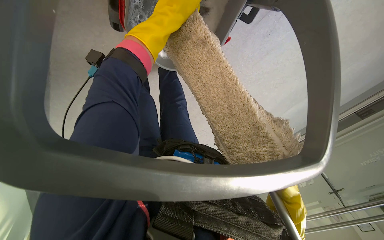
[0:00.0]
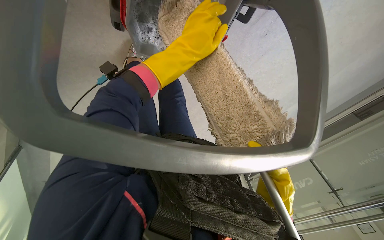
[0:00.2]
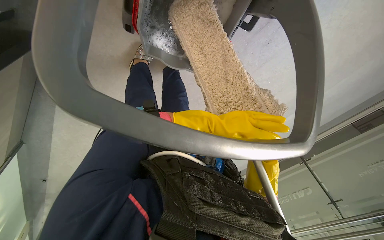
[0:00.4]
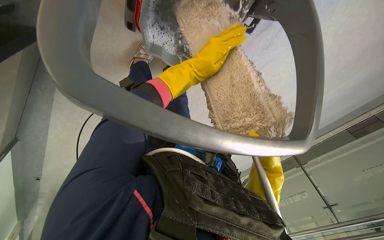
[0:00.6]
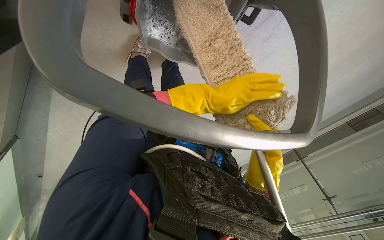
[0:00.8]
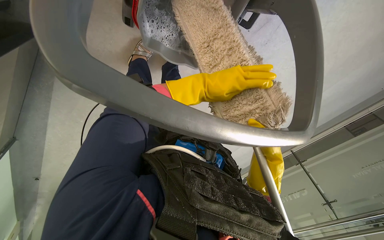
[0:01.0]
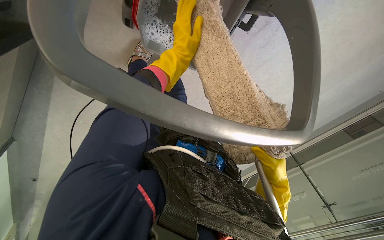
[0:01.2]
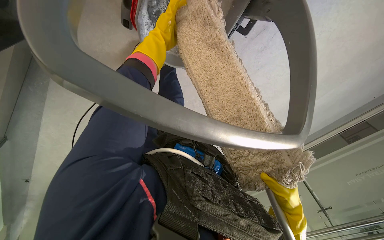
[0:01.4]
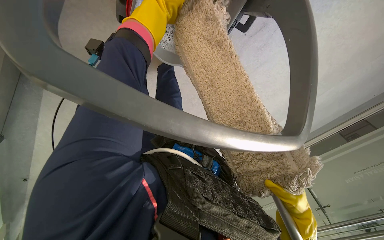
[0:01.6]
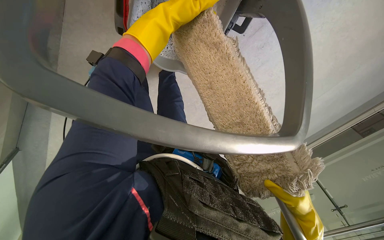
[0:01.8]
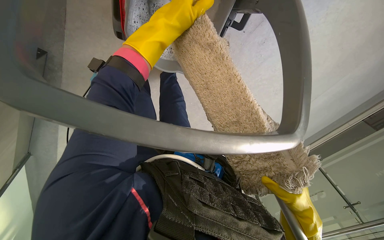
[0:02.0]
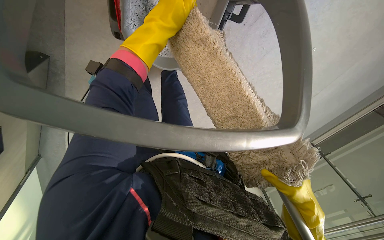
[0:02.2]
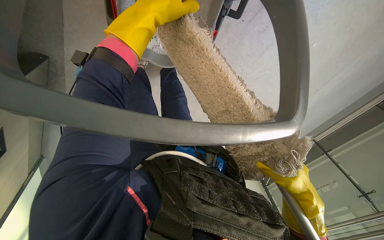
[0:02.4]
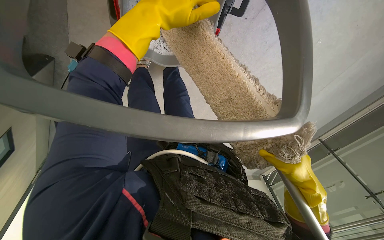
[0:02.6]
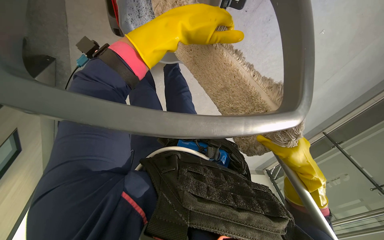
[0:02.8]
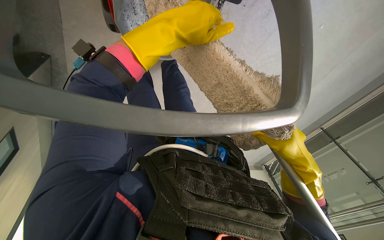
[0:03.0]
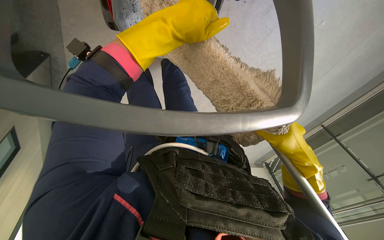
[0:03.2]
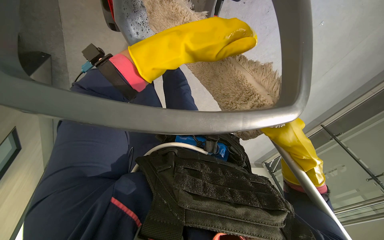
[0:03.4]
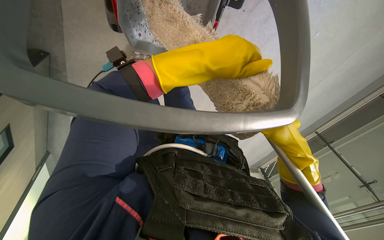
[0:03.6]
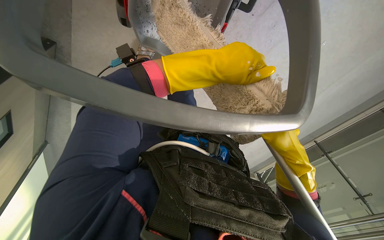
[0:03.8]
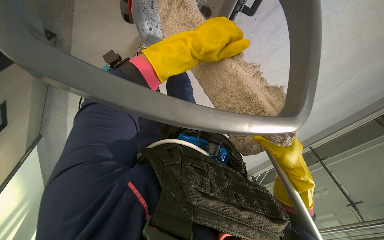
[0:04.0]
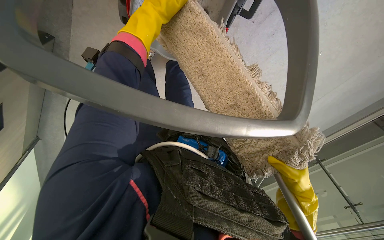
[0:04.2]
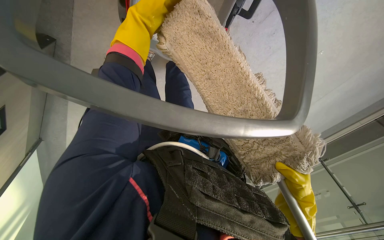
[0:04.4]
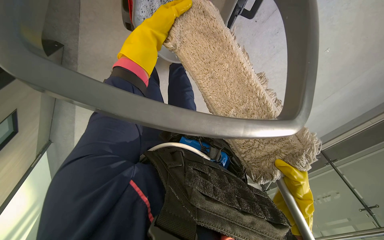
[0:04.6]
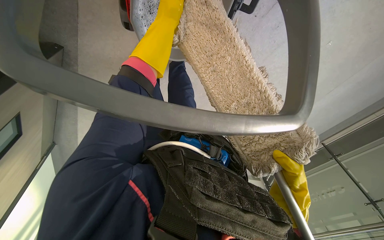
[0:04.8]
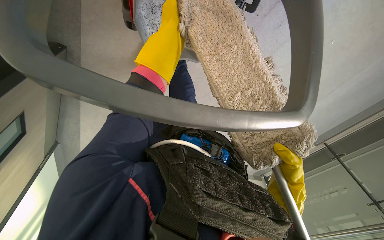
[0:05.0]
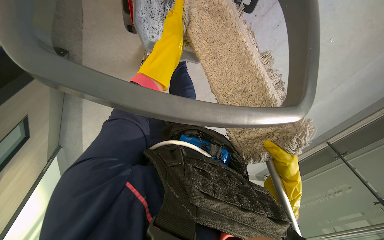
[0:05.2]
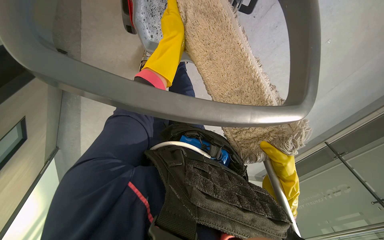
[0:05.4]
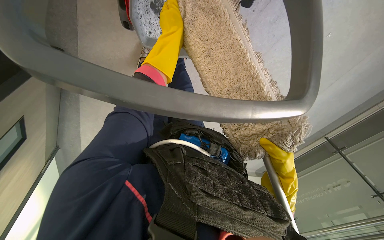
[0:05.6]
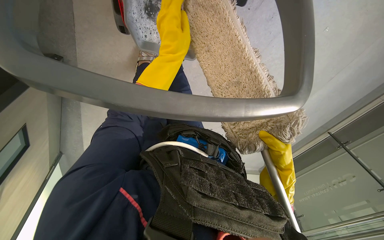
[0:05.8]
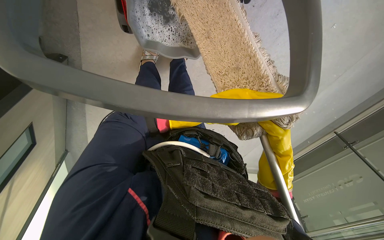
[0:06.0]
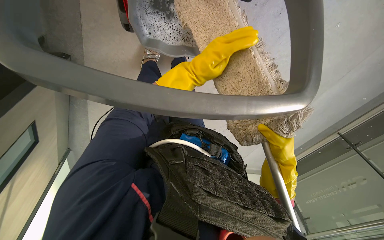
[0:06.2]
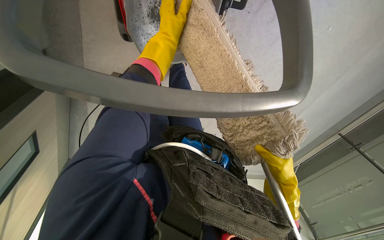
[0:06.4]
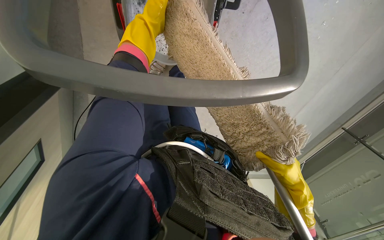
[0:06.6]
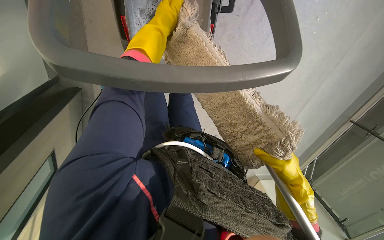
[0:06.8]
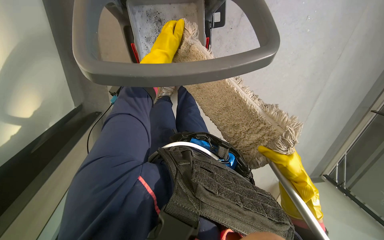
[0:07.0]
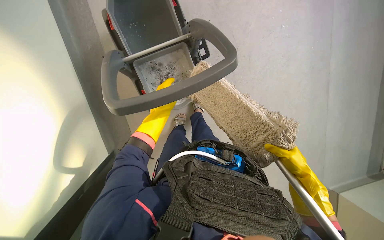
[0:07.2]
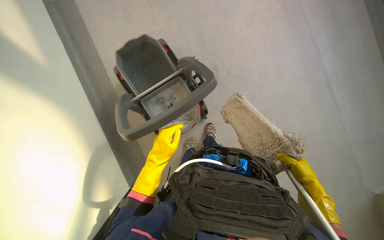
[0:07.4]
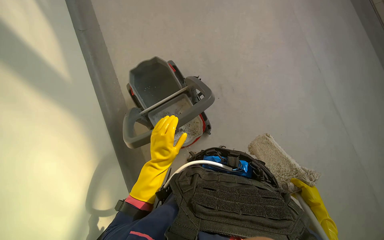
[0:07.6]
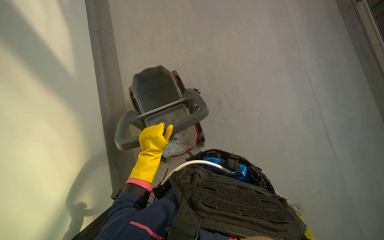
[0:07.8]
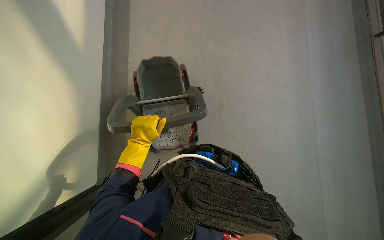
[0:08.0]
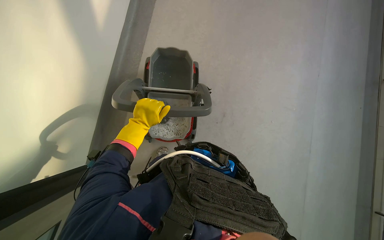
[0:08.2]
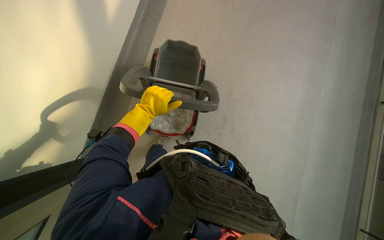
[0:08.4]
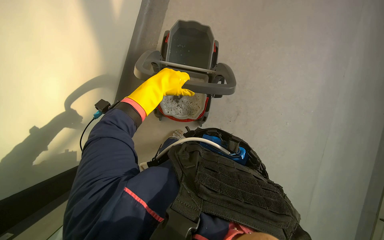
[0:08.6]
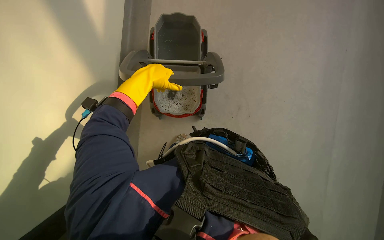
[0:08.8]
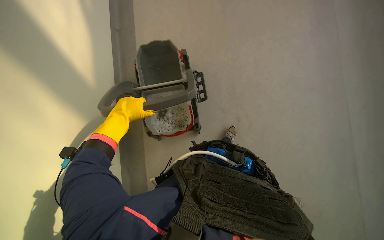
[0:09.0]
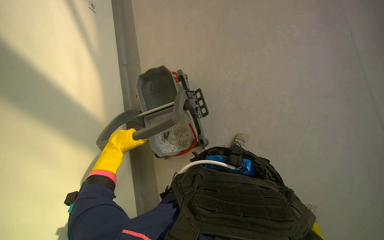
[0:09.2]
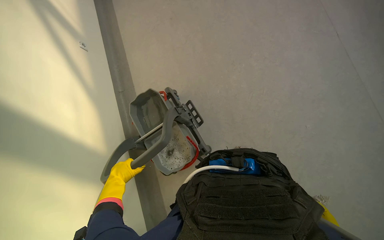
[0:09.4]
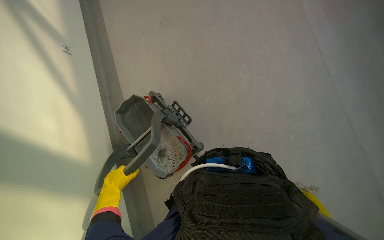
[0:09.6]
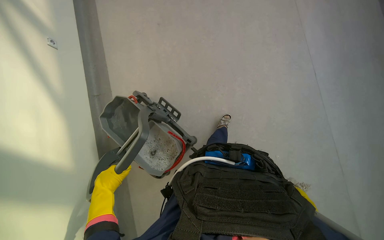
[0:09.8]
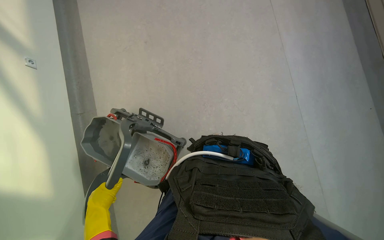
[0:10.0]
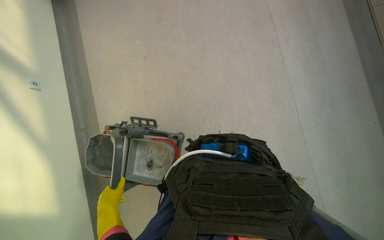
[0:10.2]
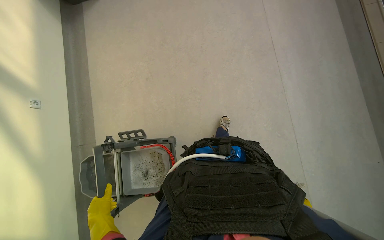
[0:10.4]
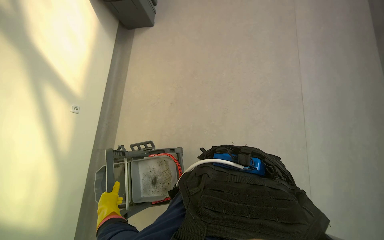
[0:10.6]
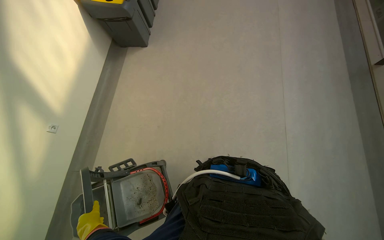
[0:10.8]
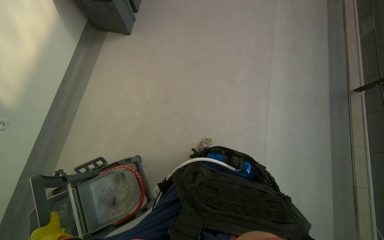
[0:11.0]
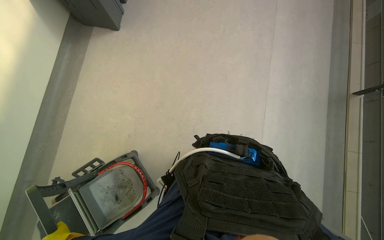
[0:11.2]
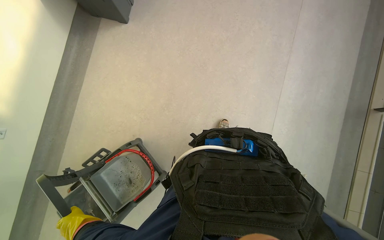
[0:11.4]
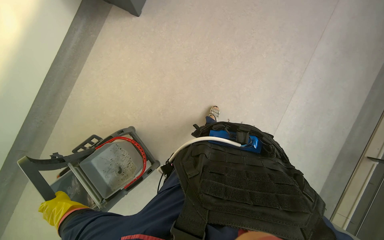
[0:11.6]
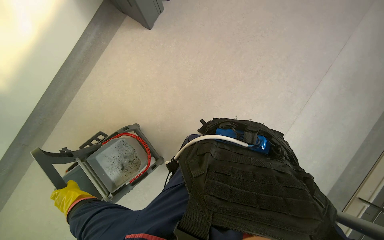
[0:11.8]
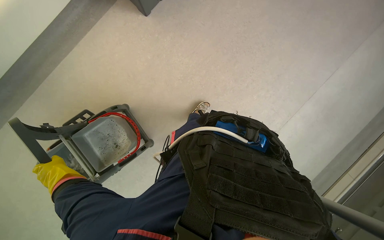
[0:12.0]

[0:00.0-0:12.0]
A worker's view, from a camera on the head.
Job: mopping floor.
The whole recording: Mopping floor. The worker mops the floor with a long-handled mop, periodically wringing it out.
0:00.0 to 0:01.6: The left hand goes farther from the camera and returns, about 25 cm each way.
0:01.6 to 0:03.0: The left hand heads to the right and down the picture, covering about 20 cm.
0:03.0 to 0:04.4: The left hand heads to the left and up the picture, covering approximately 15 cm. The right hand shifts approximately 25 cm down the picture, to the right and farther from the camera.
0:04.4 to 0:06.0: The left hand goes nearer and farther, roughly 30 cm each way, reversing 2 times. The right hand heads up the picture, covering about 10 cm, and reaches approximately 10 cm nearer to the camera, then returns.
0:06.0 to 0:07.6: The view tilts roughly 15 degrees upward. The right hand shifts roughly 15 cm down the picture.
0:07.6 to 0:09.0: The left hand moves up the picture, approximately 15 cm.
0:09.0 to 0:10.4: The camera travels roughly 50 cm. The wearer looks some 20 degrees further upward.
0:10.4 to 0:12.0: The camera is carried roughly 1 m. The scene turns some 50 degrees clockwise in the picture.

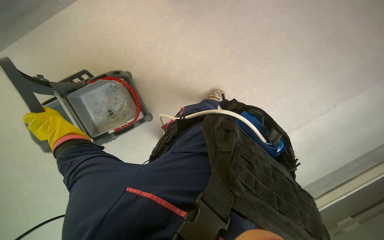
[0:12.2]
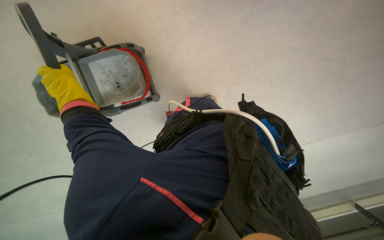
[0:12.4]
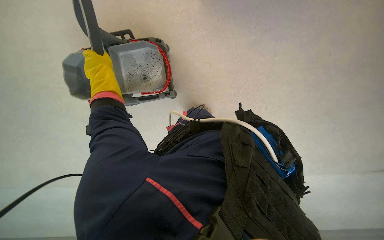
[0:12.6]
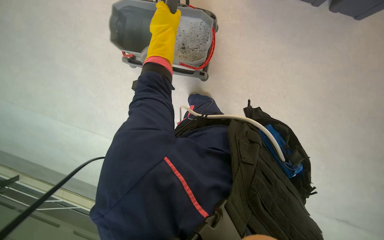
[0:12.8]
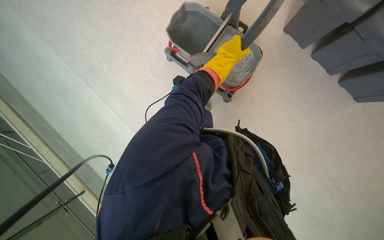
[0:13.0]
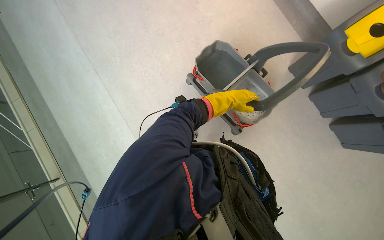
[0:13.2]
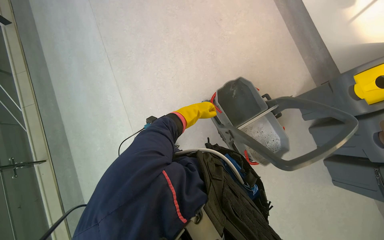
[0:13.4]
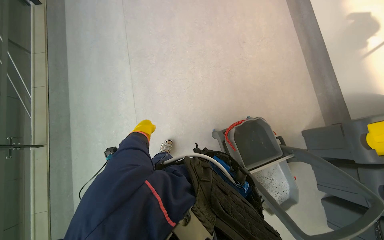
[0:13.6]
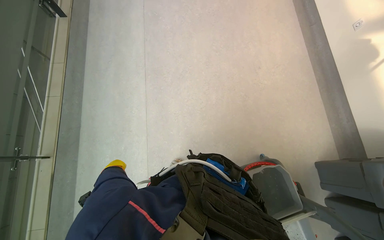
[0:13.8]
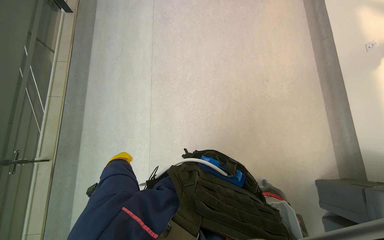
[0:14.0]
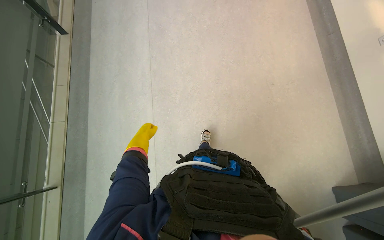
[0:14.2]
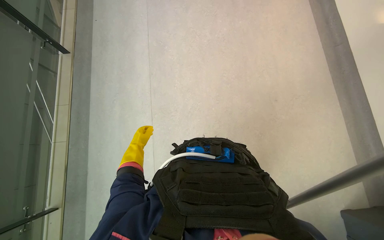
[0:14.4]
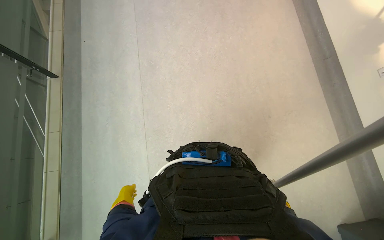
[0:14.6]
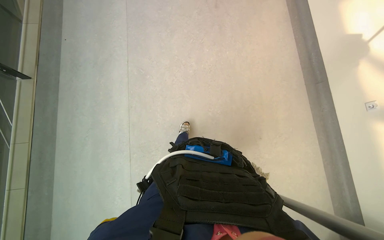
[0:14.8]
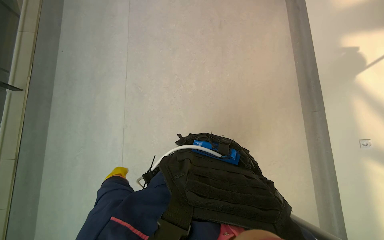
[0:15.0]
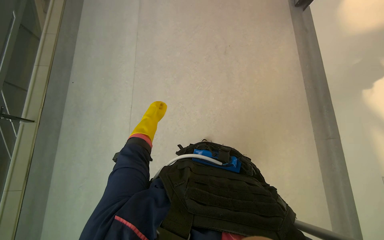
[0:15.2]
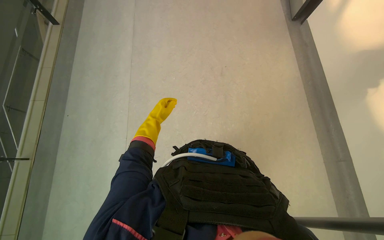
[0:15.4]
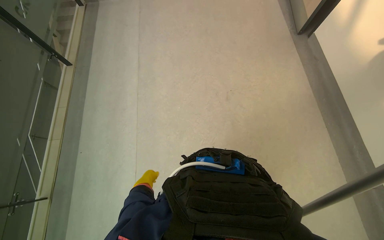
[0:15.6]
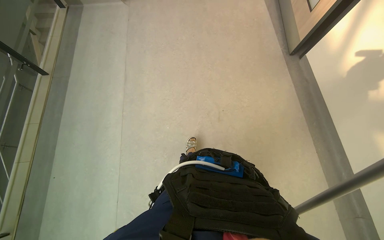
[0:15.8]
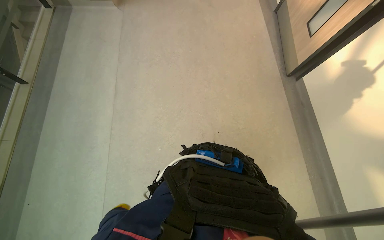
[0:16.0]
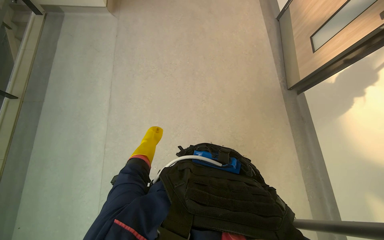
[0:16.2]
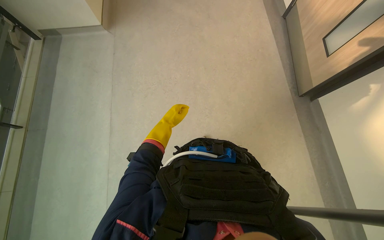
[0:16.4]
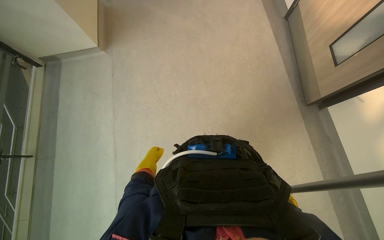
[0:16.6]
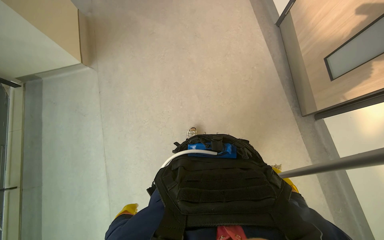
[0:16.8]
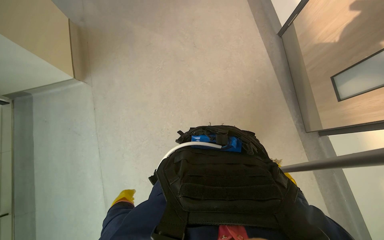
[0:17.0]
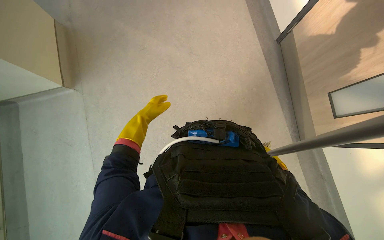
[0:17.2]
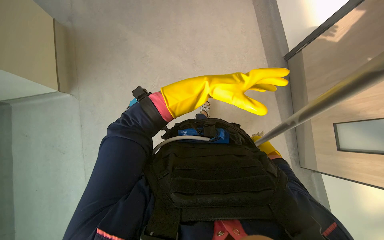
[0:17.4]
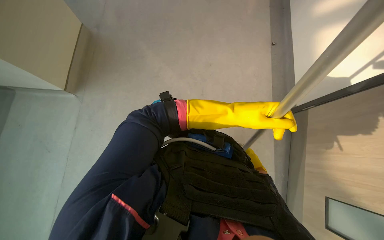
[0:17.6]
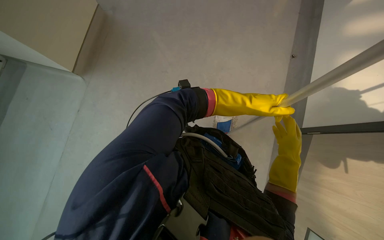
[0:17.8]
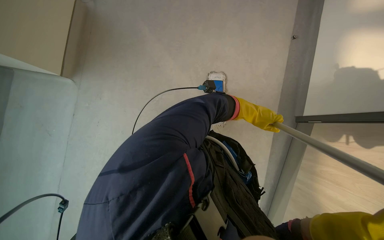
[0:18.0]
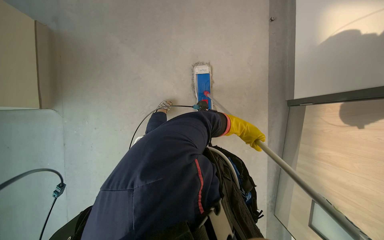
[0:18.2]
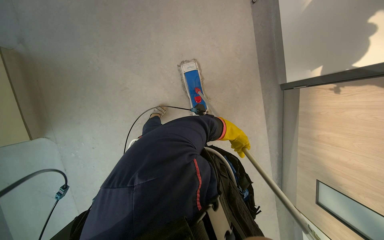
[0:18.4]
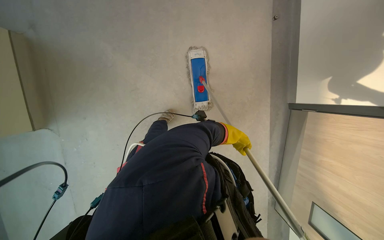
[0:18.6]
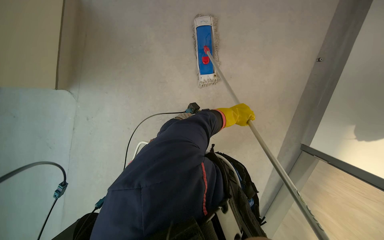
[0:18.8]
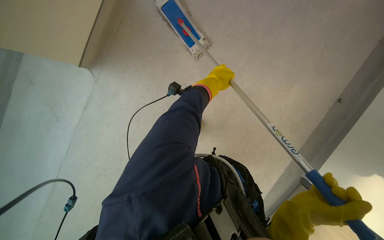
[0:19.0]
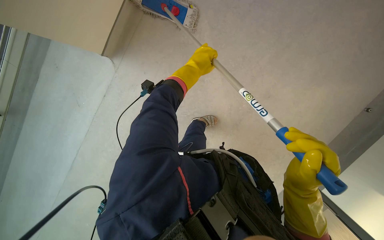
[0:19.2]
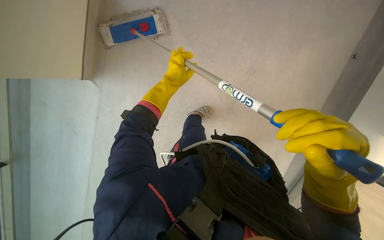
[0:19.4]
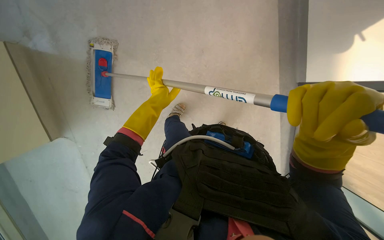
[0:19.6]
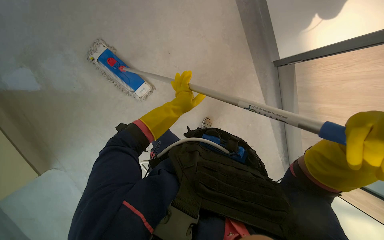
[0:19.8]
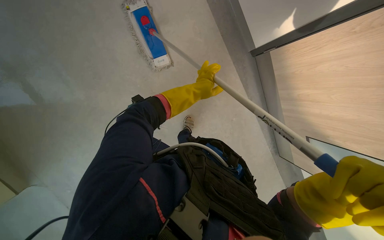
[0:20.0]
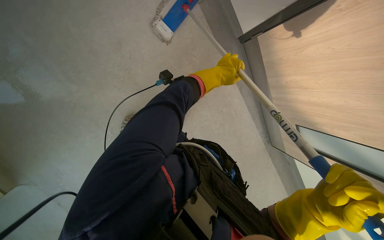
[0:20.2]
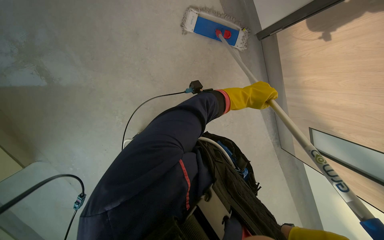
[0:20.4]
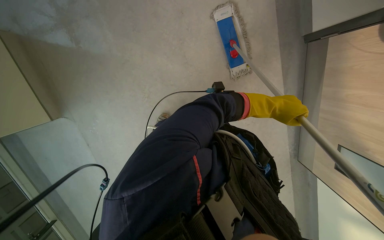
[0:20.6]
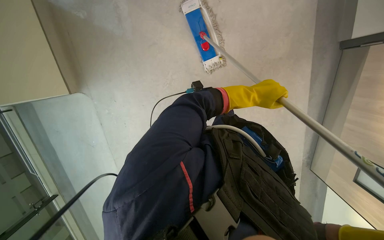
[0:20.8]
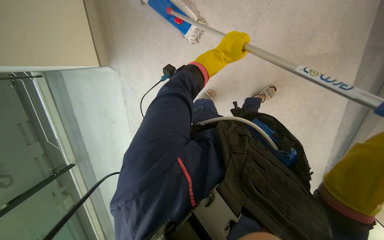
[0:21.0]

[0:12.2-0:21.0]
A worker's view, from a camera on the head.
Job: mopping floor.
The whole recording: Mopping floor. The worker mops the floor with a long-handled mop, periodically wringing it out.
0:12.2 to 0:13.6: The scene turns about 25 degrees clockwise in the picture. The left hand travels farther from the camera by roughly 20 cm, and travels to the right and back again, approximately 40 cm each way.
0:13.6 to 0:15.2: The head travels roughly 1.5 m.
0:15.2 to 0:16.6: The wearer moves some 1.5 m.
0:16.6 to 0:18.0: The camera is carried approximately 80 cm.
0:18.0 to 0:19.6: The scene turns about 40 degrees counterclockwise in the picture.
0:19.6 to 0:21.0: The left hand shifts roughly 20 cm to the right and up the picture.
